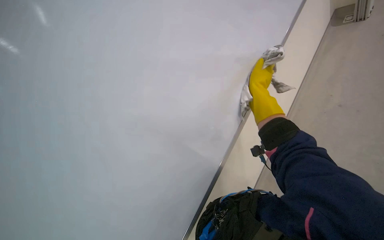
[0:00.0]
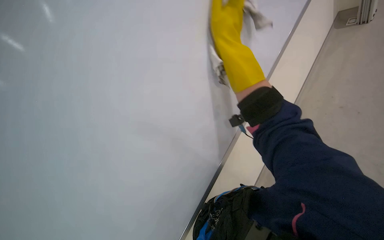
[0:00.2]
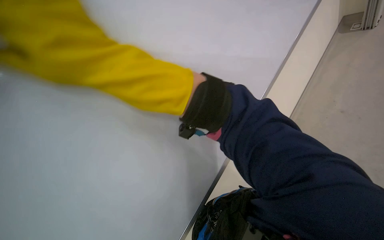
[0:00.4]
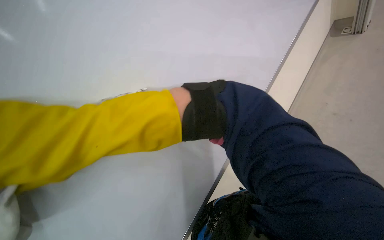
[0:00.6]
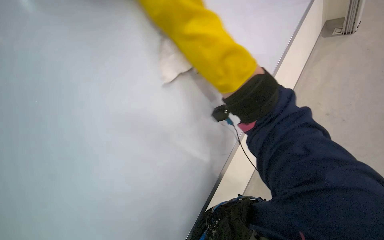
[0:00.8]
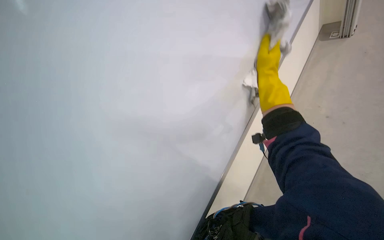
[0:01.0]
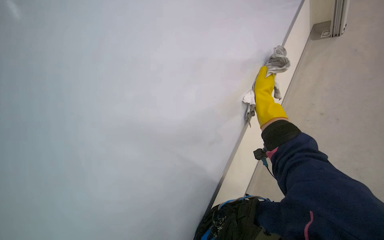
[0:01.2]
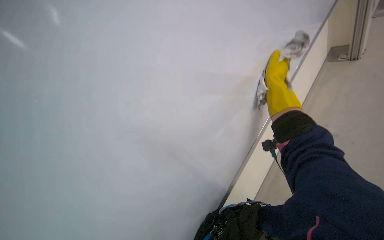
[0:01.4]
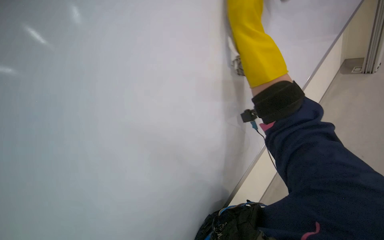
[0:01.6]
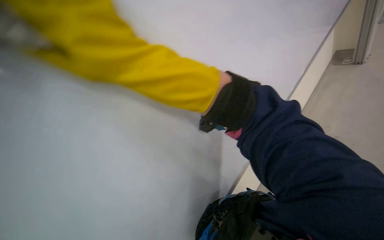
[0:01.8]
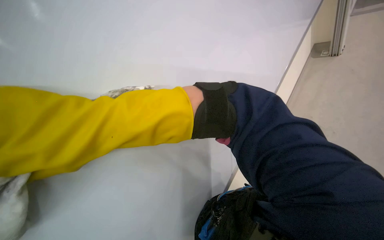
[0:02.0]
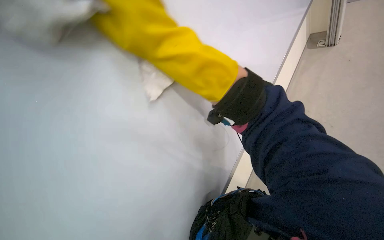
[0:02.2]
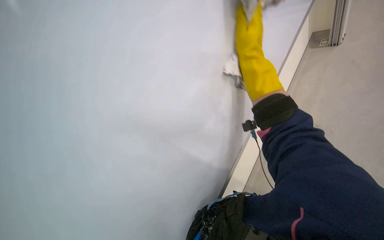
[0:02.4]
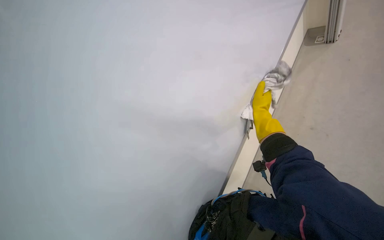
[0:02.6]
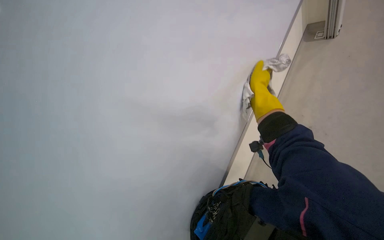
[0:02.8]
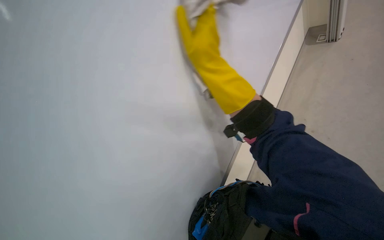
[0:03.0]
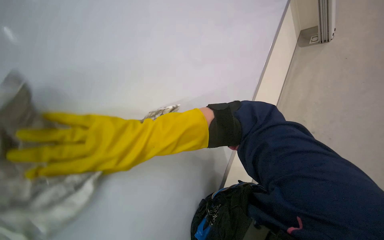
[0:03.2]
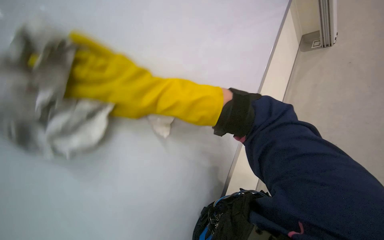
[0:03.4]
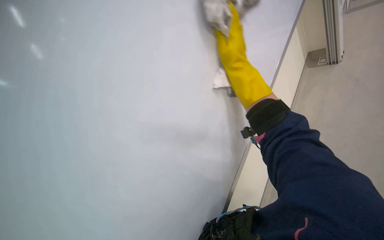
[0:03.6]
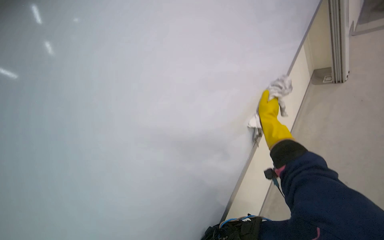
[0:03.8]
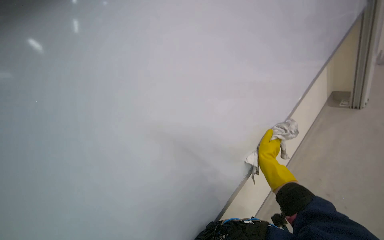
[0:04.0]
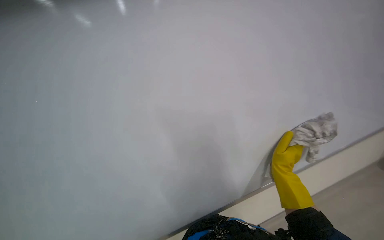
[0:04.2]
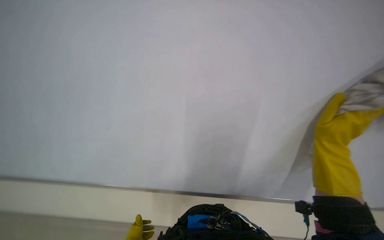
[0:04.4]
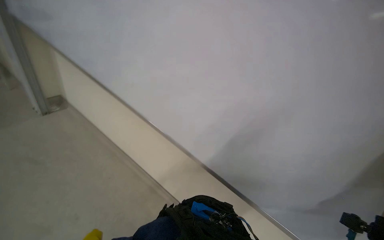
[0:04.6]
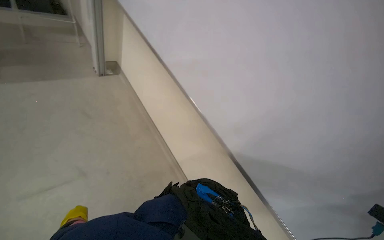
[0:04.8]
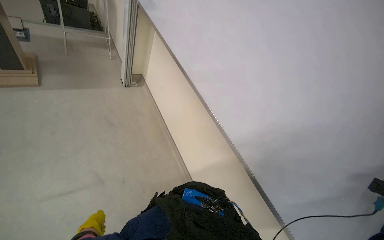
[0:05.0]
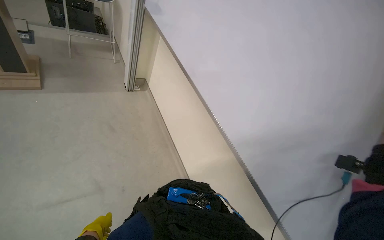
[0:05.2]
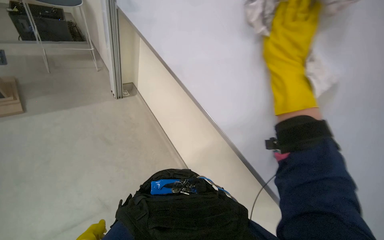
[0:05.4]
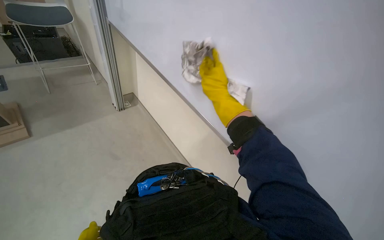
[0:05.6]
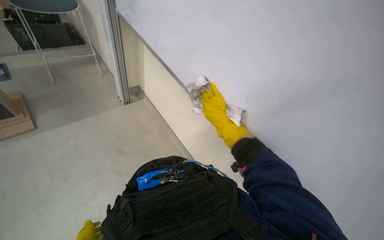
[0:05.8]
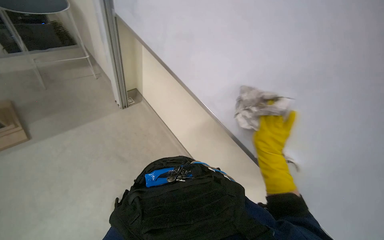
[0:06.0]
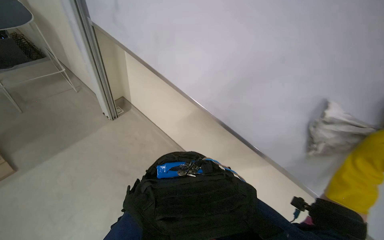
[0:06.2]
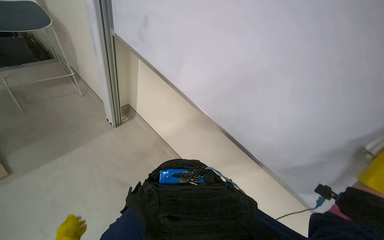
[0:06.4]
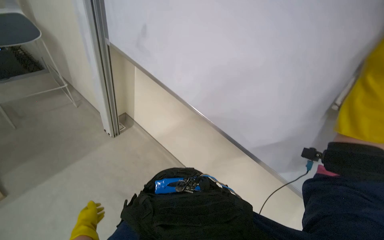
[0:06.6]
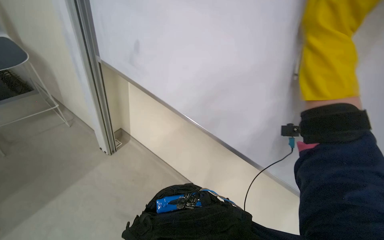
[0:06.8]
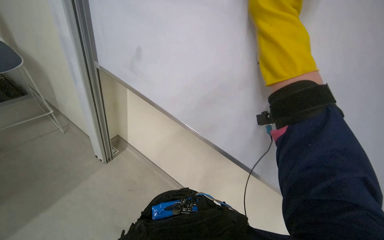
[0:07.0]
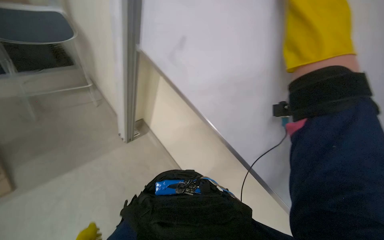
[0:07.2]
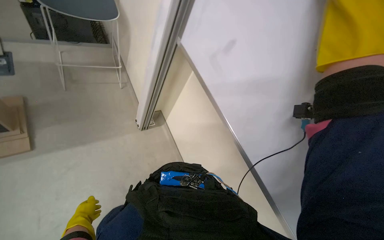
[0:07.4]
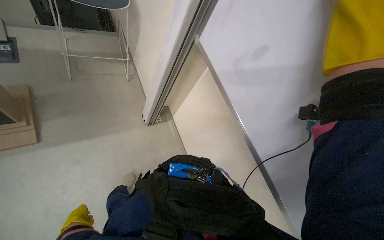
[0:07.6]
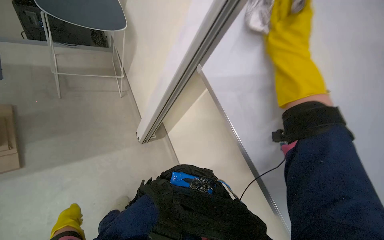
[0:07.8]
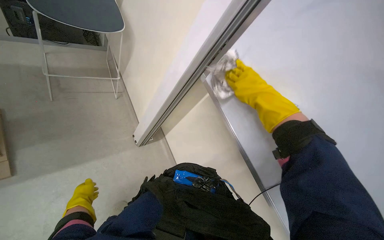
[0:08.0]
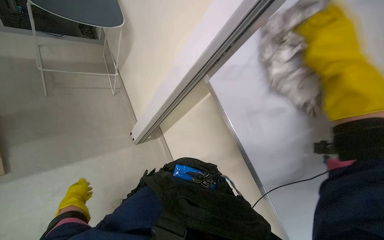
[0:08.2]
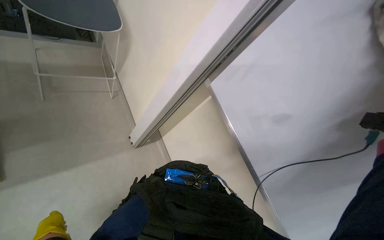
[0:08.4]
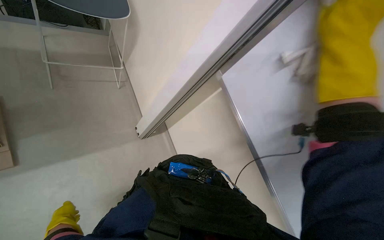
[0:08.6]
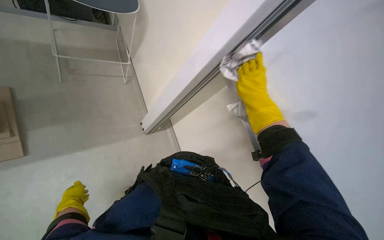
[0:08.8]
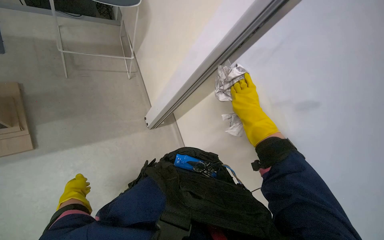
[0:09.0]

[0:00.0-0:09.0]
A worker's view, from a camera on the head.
Job: wiping surfaces.
The whole recording: Wiping a large whiteboard. The worker wipes a large whiteboard with a cloth.
0:00.0 to 0:01.6: The right hand swings left and right, roughly 25 cm each way, with 2 reversals.
0:03.0 to 0:04.4: The view swings roughly 25 degrees to the left.
0:04.4 to 0:06.0: The camera sweeps to the left, by some 25 degrees.
0:07.6 to 0:09.0: The right hand swings nearer and farther, some 30 cm each way, with 2 reversals. The left hand travels up the picture by approximately 15 cm.

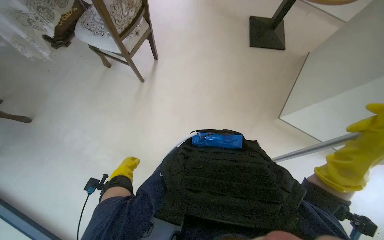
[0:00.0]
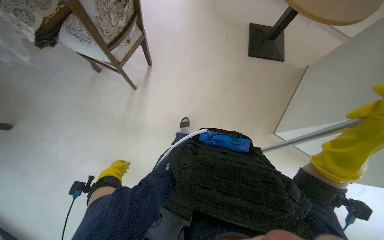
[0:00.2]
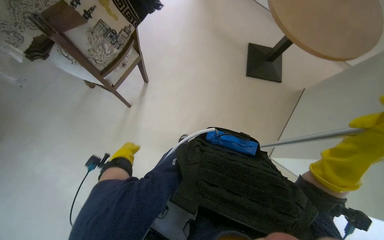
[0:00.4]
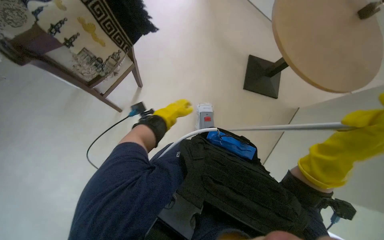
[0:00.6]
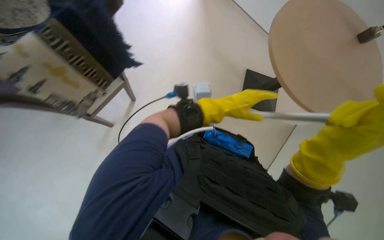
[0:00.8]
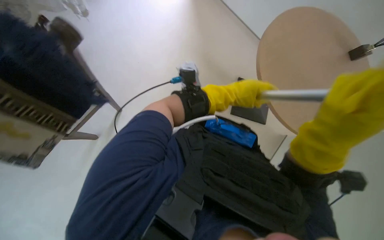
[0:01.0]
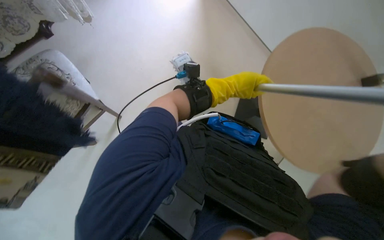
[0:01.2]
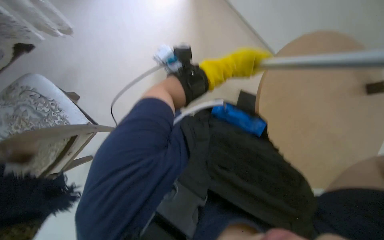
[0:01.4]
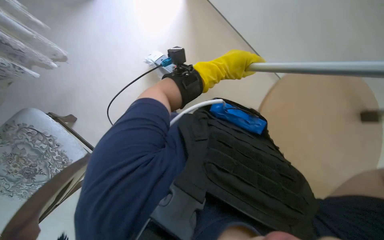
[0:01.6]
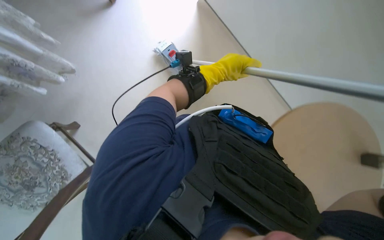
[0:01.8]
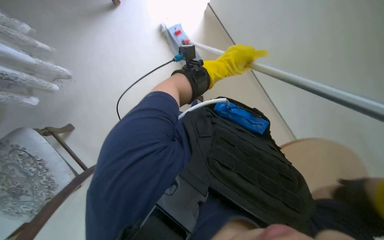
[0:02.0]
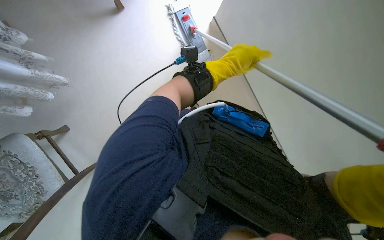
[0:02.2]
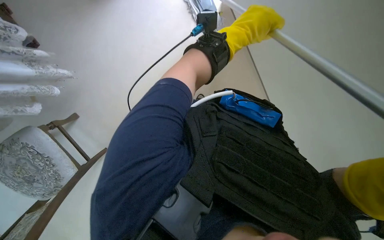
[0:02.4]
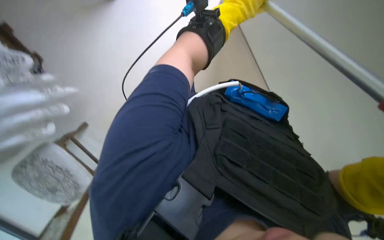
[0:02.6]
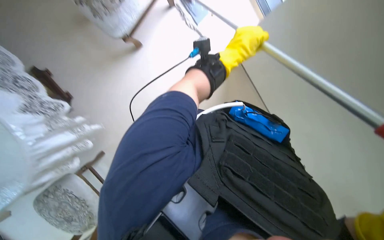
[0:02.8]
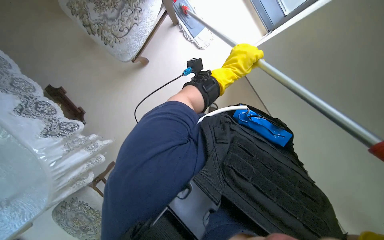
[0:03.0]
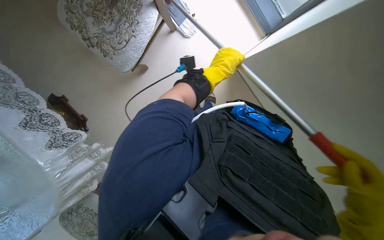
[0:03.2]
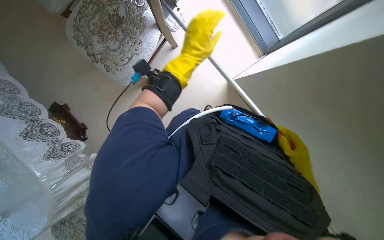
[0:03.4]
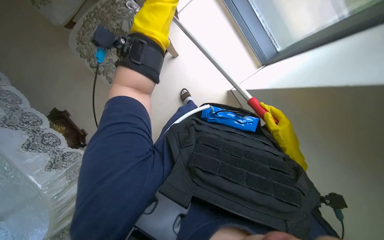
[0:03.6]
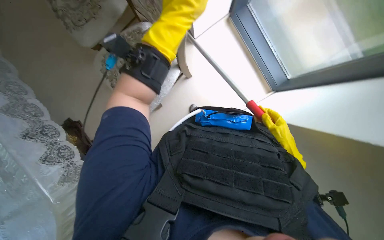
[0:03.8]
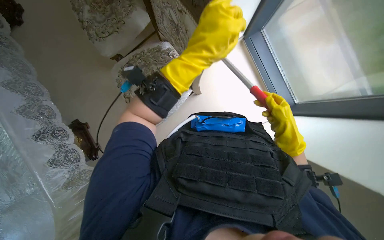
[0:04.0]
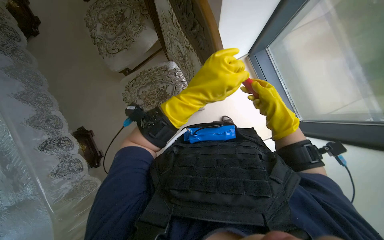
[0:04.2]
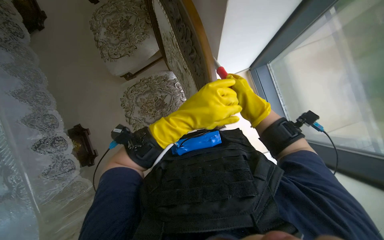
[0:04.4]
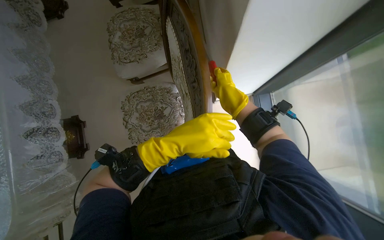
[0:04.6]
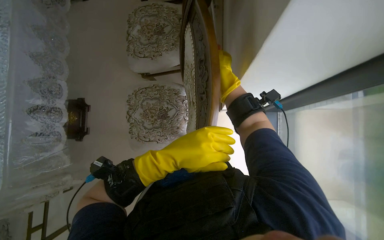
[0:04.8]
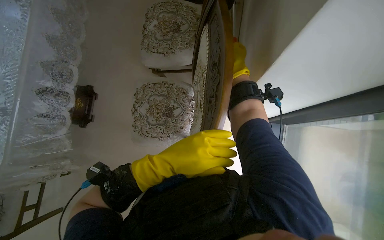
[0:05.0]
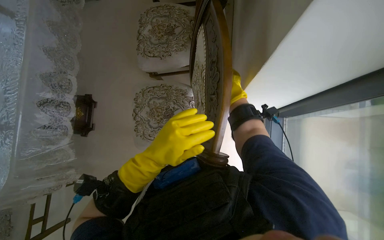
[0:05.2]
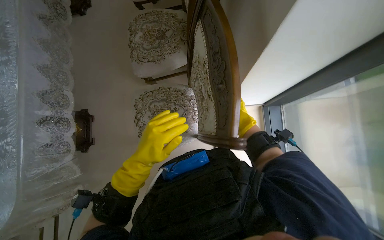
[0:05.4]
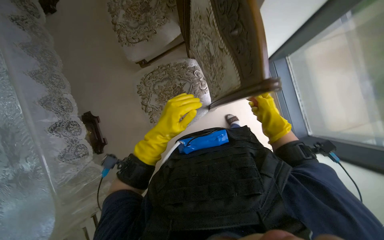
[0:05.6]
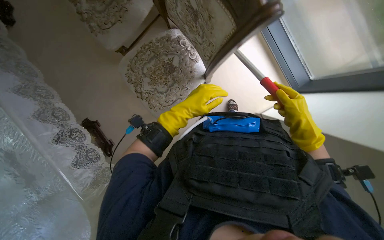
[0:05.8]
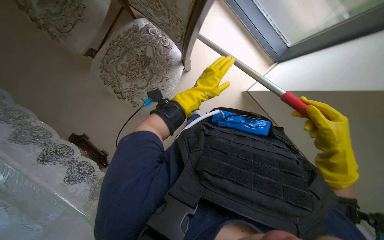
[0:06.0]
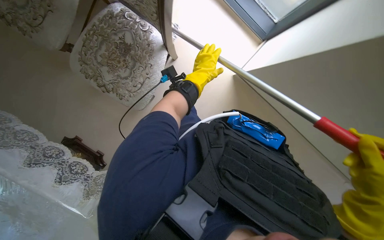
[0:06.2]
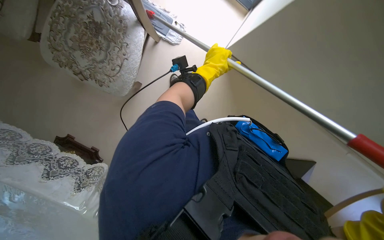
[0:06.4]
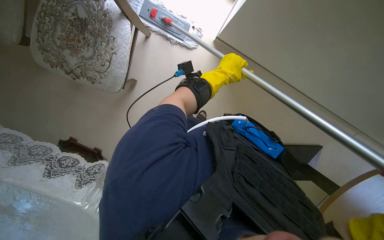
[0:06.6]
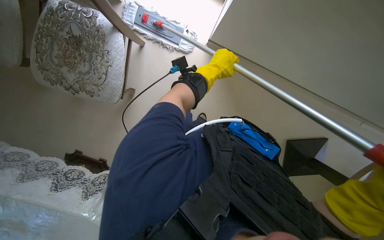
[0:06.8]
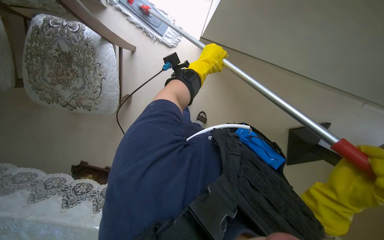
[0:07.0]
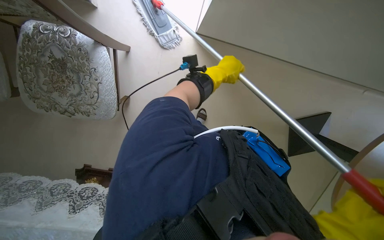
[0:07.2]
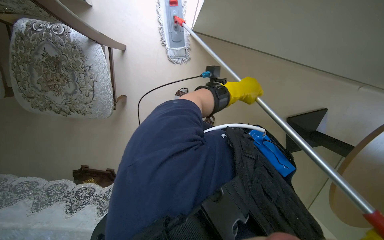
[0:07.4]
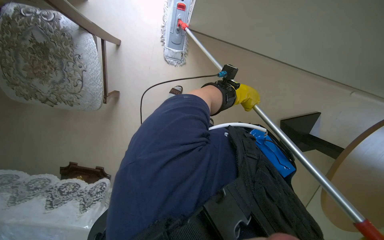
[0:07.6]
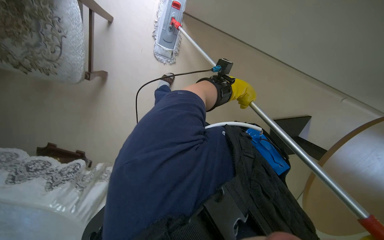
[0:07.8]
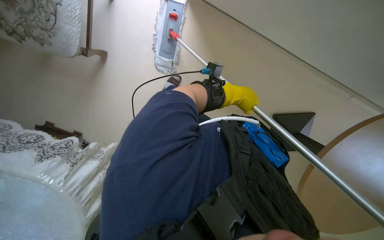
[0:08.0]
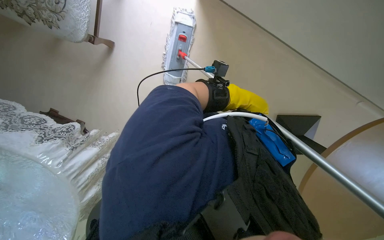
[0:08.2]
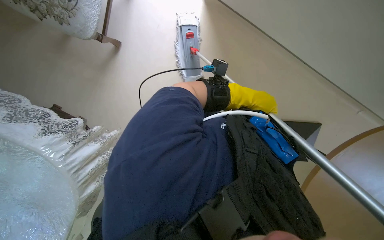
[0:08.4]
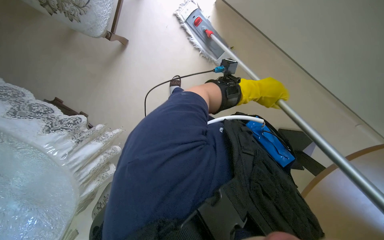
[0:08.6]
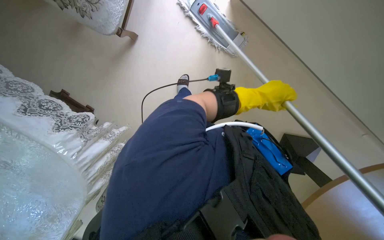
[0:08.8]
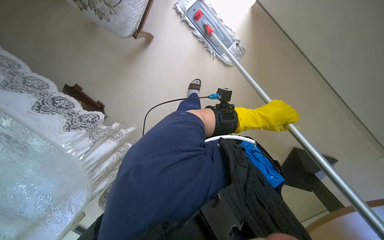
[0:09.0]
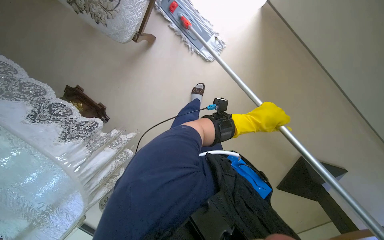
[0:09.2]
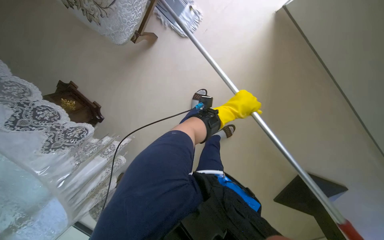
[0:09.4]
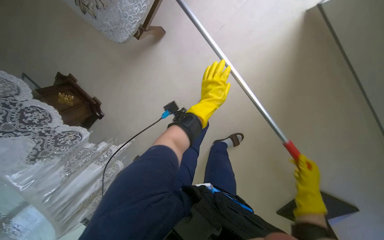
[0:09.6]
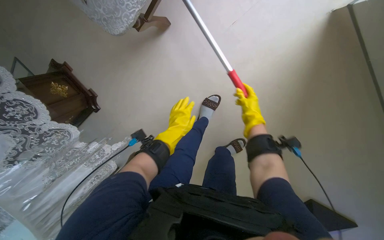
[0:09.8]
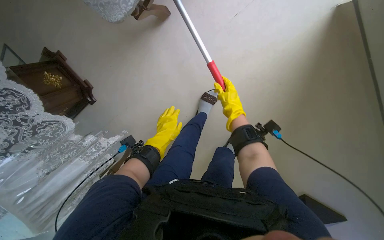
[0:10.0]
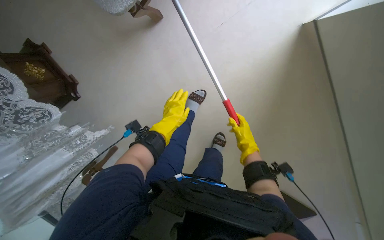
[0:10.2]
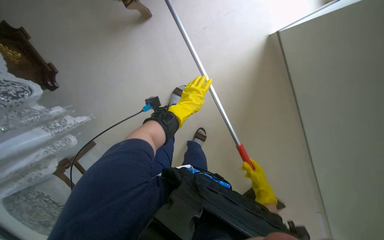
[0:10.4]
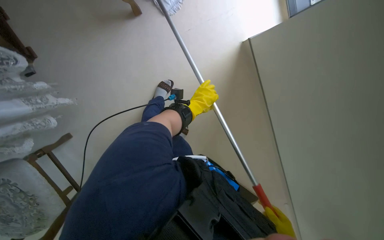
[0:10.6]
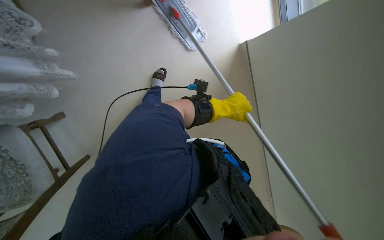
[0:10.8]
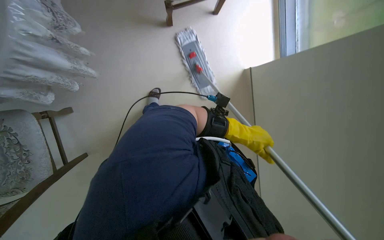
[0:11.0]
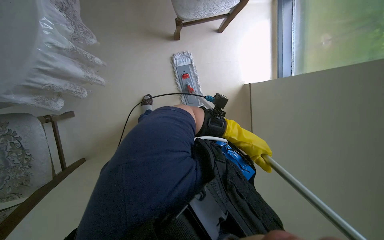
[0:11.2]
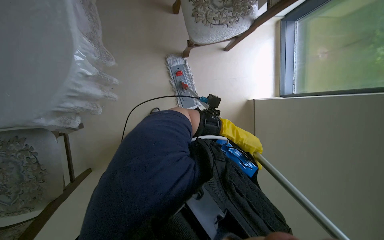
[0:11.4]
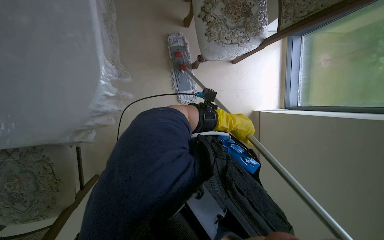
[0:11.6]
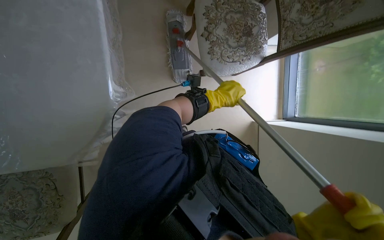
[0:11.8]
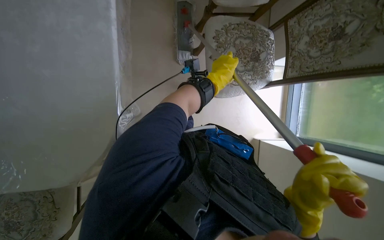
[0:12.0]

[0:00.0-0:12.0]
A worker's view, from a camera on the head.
Job: mopping floor.
The whole recording: Mopping the floor. The worker mops the floor with a mop, periodically dipping it into a bucket on a cleaning cart.
0:03.0 to 0:04.4: The view tips upward by some 25 degrees. The left hand moves nearer to the camera and to the left, about 20 cm.
0:04.4 to 0:06.0: The scene rotates counterclockwise by about 25 degrees.
0:06.0 to 0:07.6: Everything in view rotates some 30 degrees counterclockwise. The left hand travels to the right by approximately 50 cm.
0:07.6 to 0:09.0: Everything in view rotates approximately 25 degrees clockwise. The left hand goes approximately 15 cm down the picture.
0:09.0 to 0:10.4: The left hand travels to the left by roughly 20 cm.
0:10.4 to 0:12.0: The head travels some 60 cm. The view tilts roughly 30 degrees upward.
